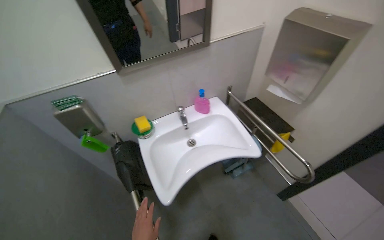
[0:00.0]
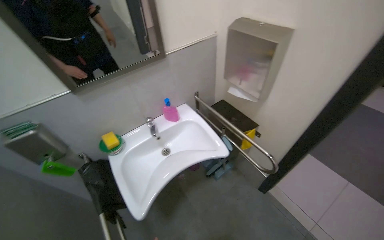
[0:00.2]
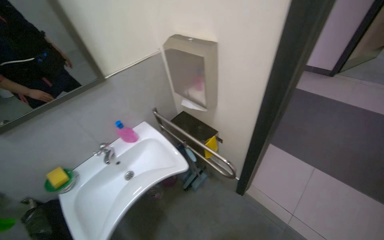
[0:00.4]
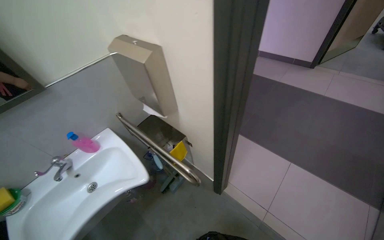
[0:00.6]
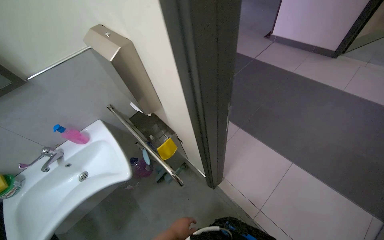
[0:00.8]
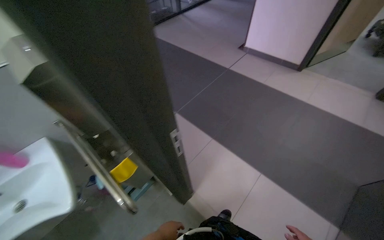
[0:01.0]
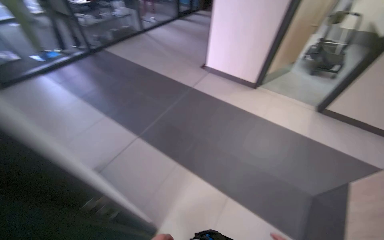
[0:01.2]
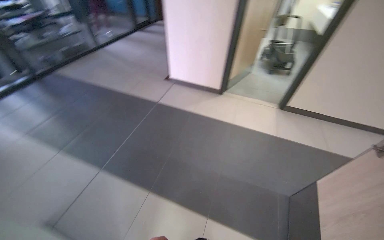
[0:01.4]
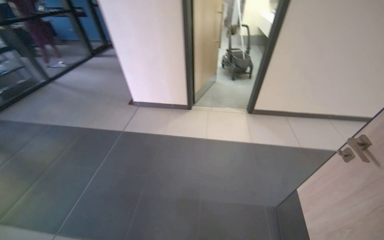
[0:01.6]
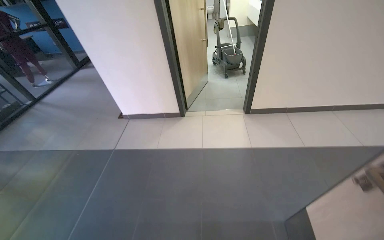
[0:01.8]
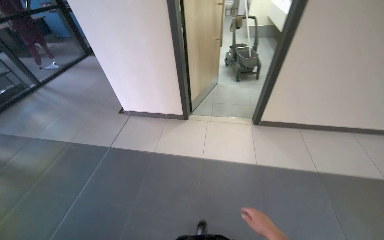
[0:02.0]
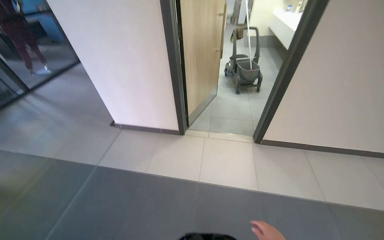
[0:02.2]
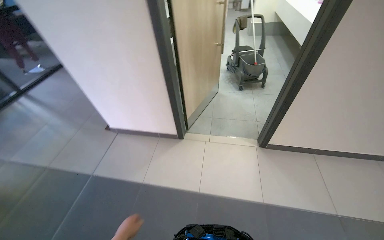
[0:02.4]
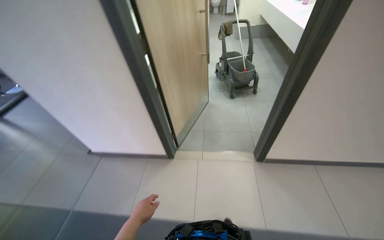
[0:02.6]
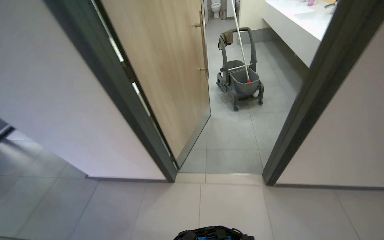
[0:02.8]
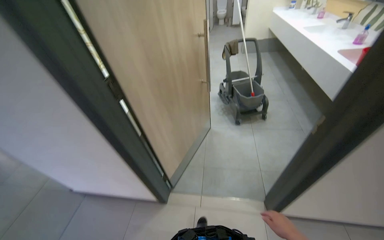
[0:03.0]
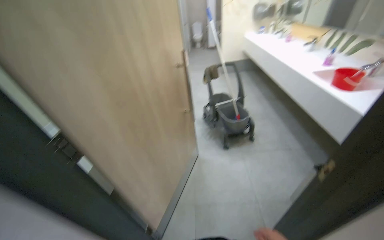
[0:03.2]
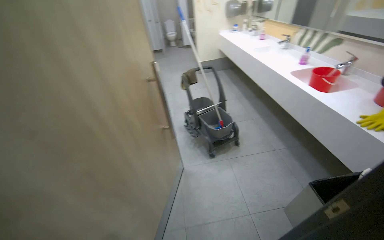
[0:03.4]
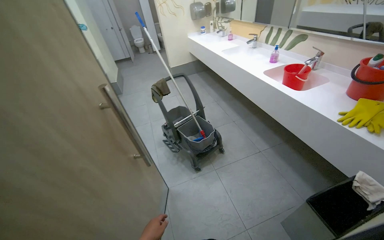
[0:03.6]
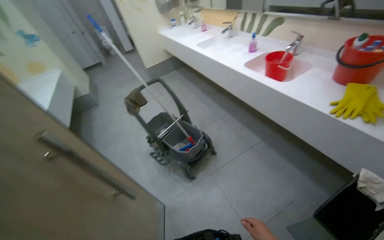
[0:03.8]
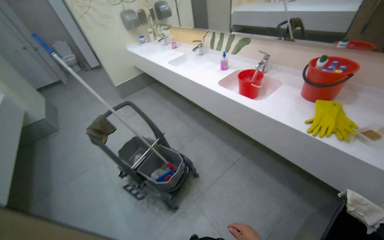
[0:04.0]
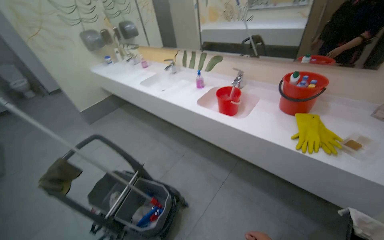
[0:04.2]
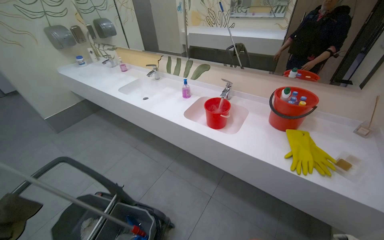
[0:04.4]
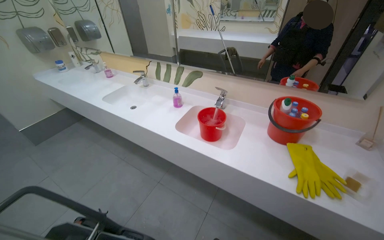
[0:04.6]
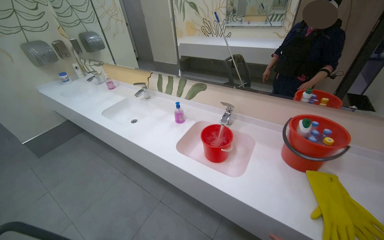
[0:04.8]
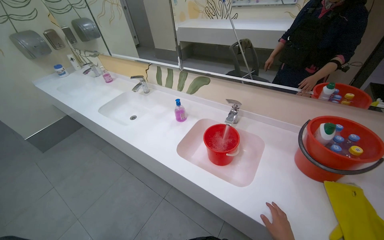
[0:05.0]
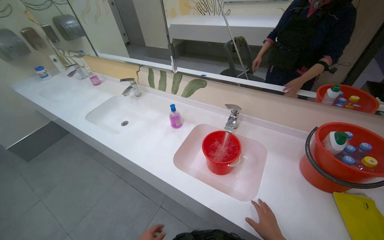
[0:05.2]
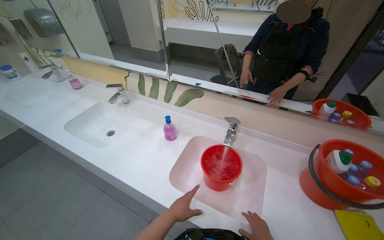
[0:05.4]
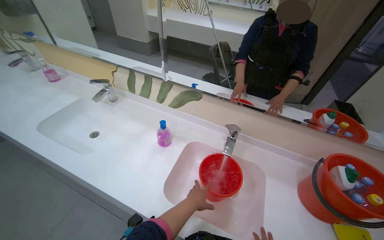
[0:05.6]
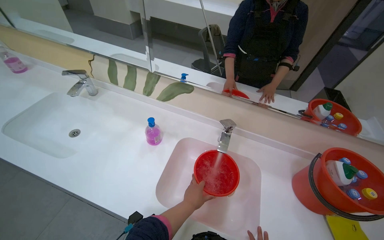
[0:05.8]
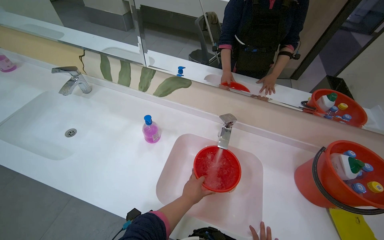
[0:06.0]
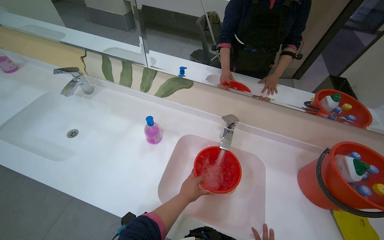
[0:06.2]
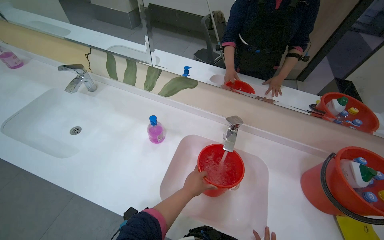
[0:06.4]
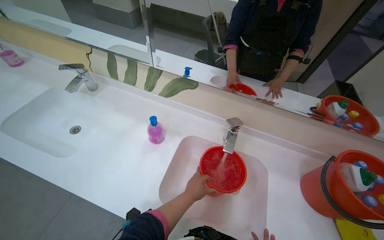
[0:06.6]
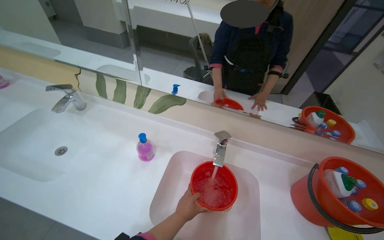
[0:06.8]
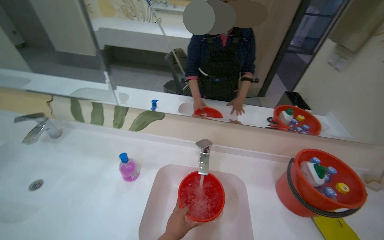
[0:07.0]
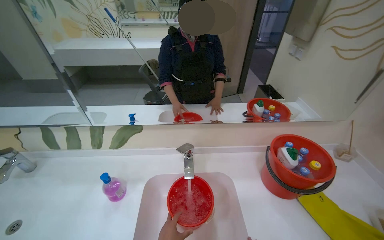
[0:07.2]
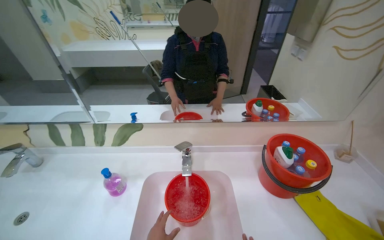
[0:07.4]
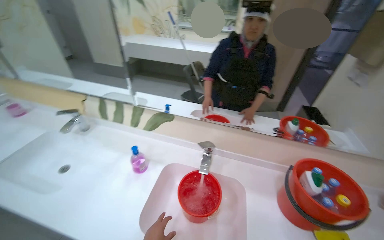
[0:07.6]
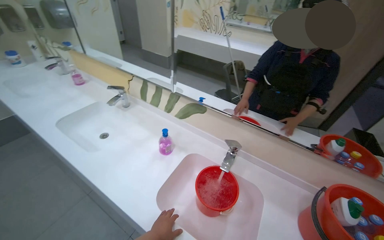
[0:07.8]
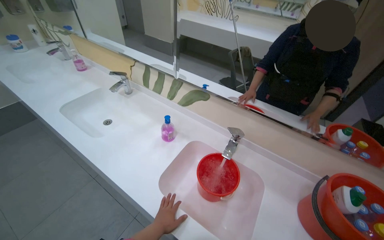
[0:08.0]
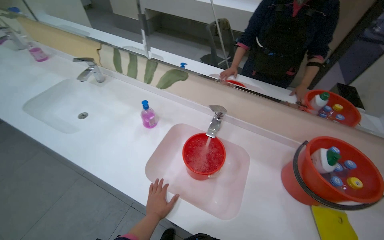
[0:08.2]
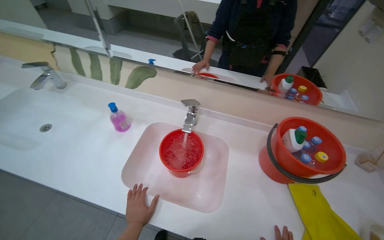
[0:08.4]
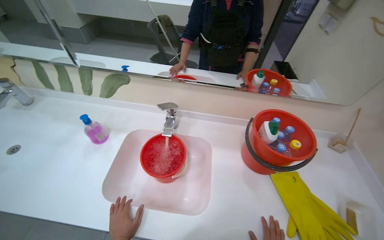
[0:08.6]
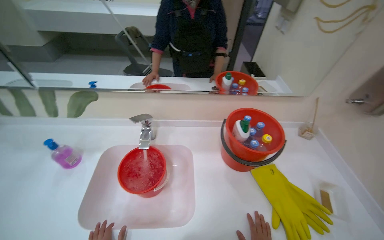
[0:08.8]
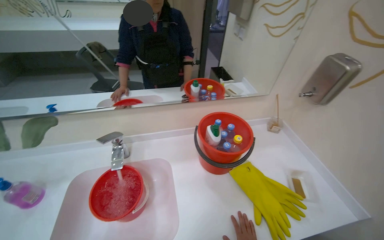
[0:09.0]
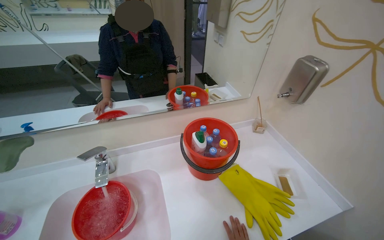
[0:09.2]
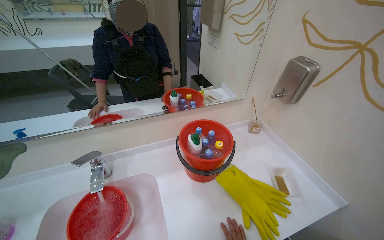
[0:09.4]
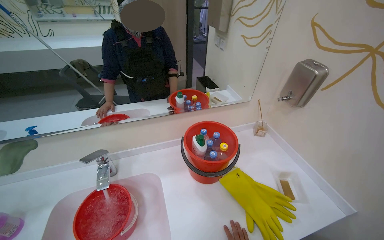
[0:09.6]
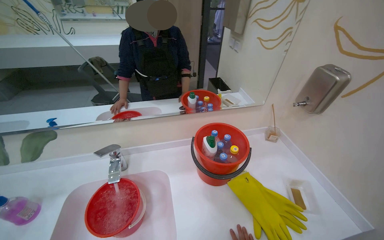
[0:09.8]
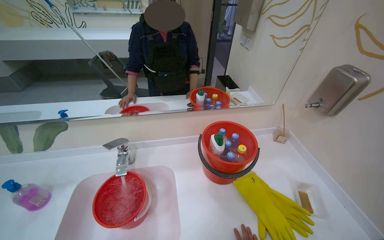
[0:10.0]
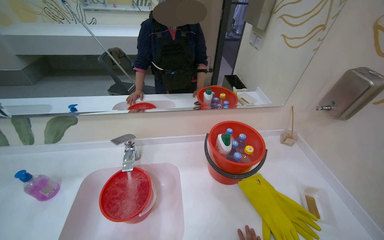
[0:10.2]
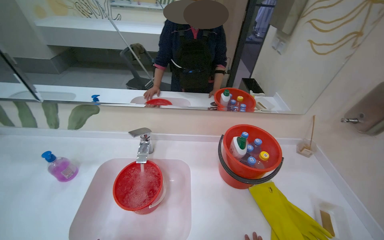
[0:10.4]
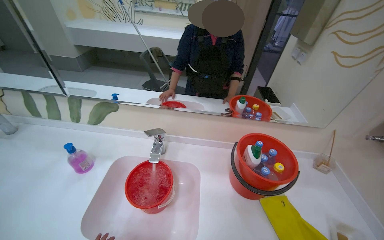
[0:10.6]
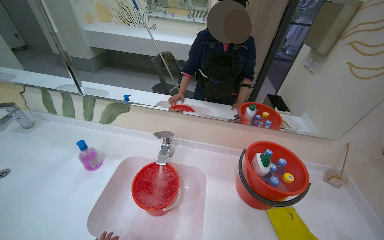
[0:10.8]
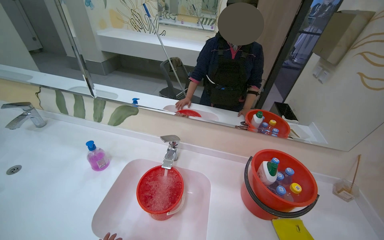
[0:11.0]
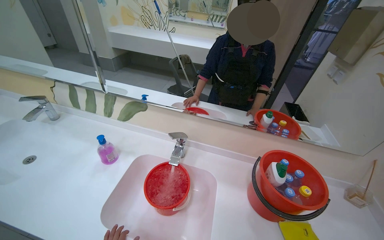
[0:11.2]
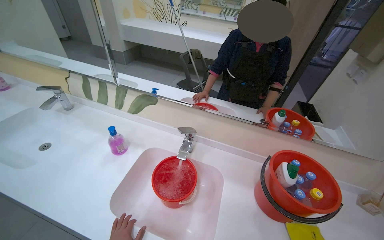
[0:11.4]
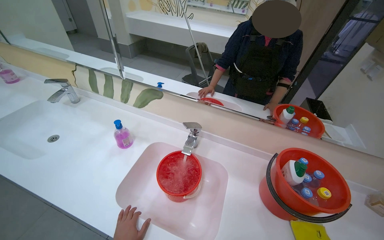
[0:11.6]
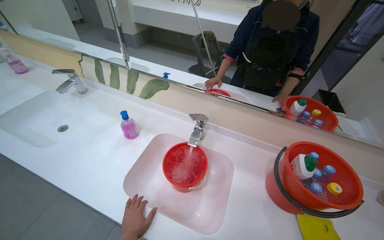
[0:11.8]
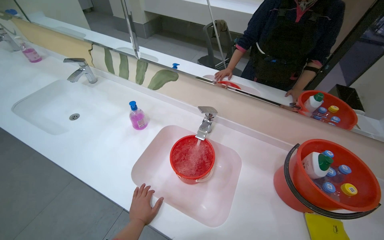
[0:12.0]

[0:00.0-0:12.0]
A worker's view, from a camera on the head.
Job: preparing cleaning supplies.
The whole recording: Preparing cleaning solution and tools. The worker fills a bucket with water, adds various cleaning solutions and tablets to a mop bucket, and places cleaning cloths and a mop head into it.
0:00.0 to 0:01.6: The camera travels roughly 1.5 m. The head turns to the right by about 60 degrees.
0:01.6 to 0:03.0: The wearer moves approximately 1.5 m.
0:03.0 to 0:04.4: The wearer moves about 1 m. The head rotates some 65 degrees to the right. The wearer looks some 15 degrees further upward.
0:04.4 to 0:06.0: The wearer moves approximately 80 cm. The camera is aimed about 15 degrees further to the right. The view tips downward by roughly 15 degrees.
0:06.0 to 0:07.6: The wearer looks roughly 15 degrees further upward.
0:07.6 to 0:09.0: The head rotates about 30 degrees to the right.
0:10.4 to 0:12.0: The head rotates roughly 25 degrees to the left.

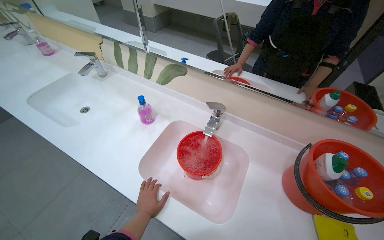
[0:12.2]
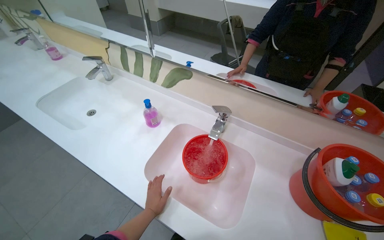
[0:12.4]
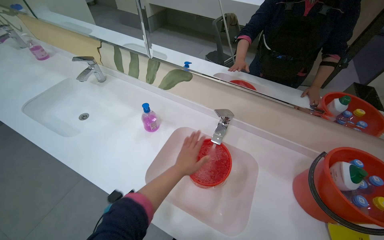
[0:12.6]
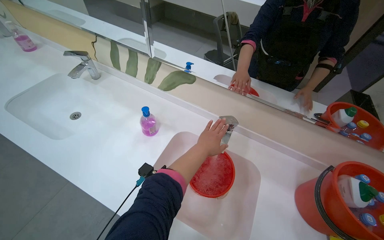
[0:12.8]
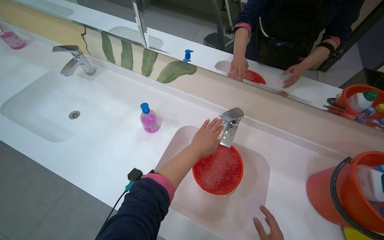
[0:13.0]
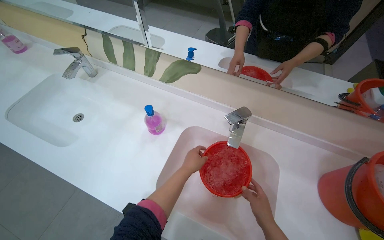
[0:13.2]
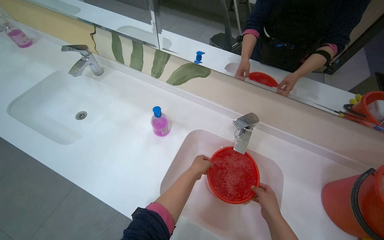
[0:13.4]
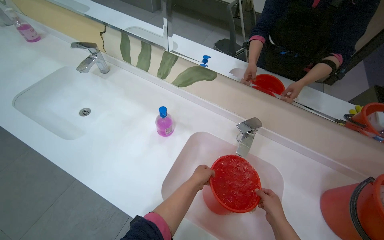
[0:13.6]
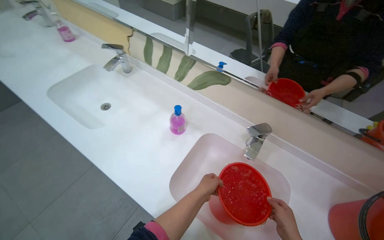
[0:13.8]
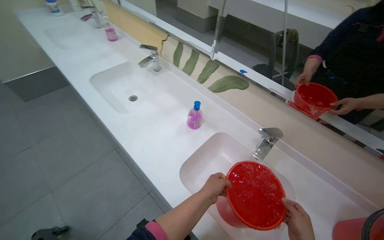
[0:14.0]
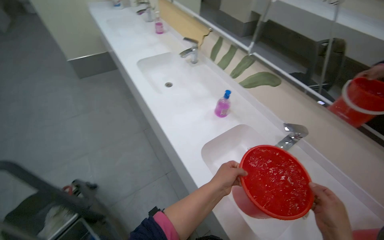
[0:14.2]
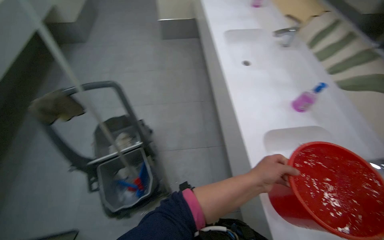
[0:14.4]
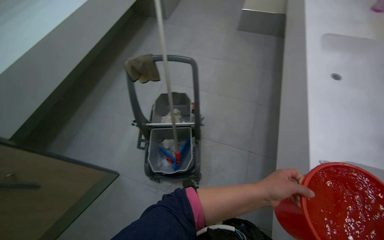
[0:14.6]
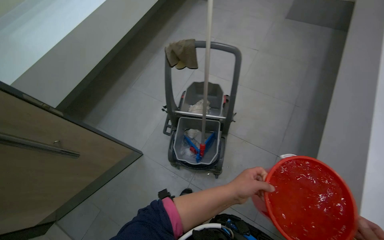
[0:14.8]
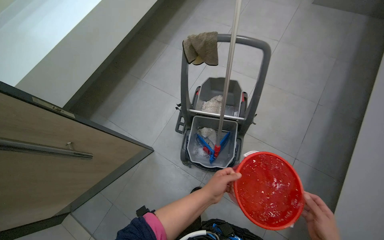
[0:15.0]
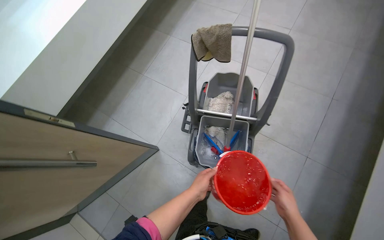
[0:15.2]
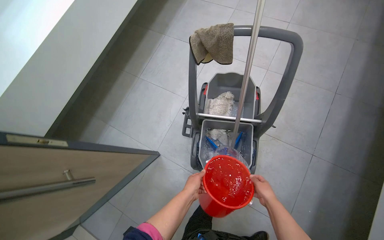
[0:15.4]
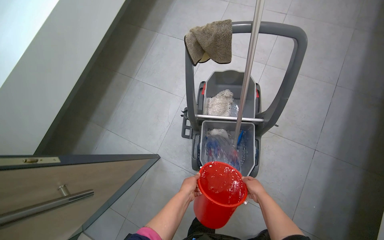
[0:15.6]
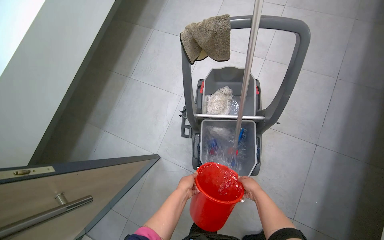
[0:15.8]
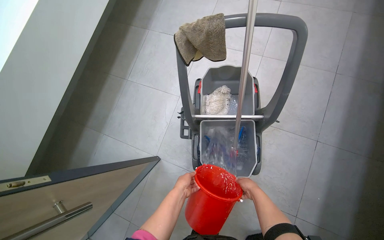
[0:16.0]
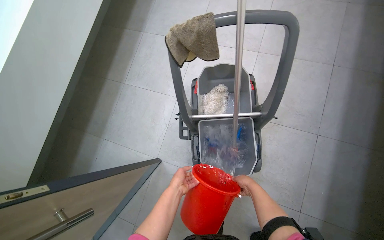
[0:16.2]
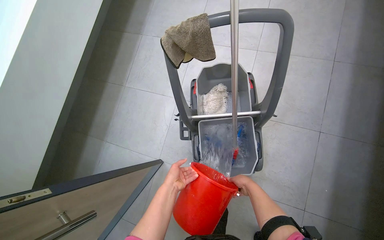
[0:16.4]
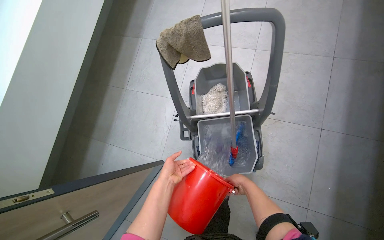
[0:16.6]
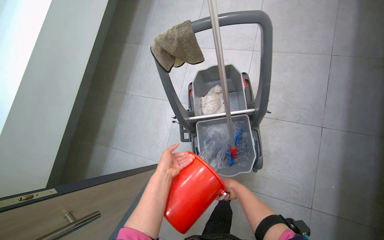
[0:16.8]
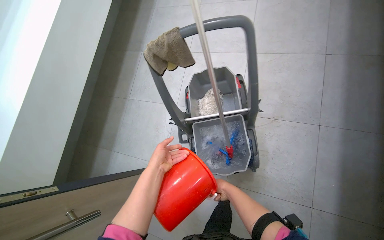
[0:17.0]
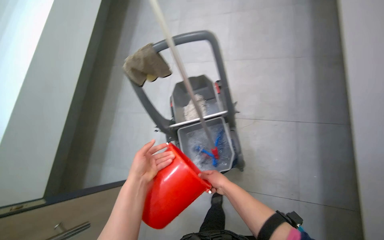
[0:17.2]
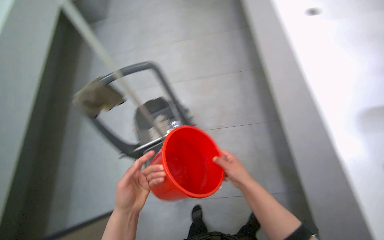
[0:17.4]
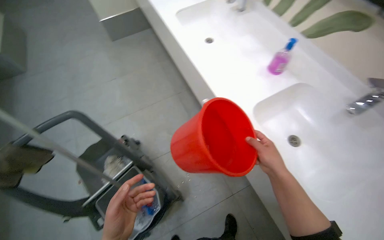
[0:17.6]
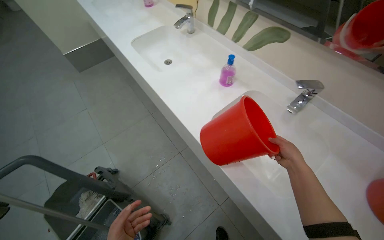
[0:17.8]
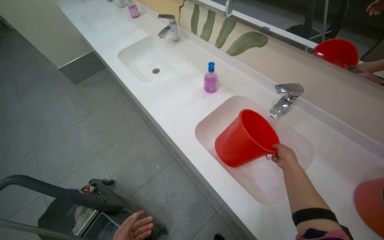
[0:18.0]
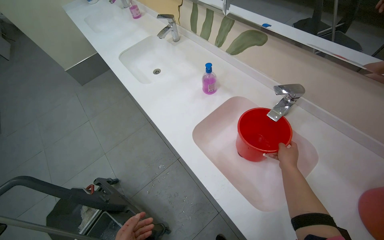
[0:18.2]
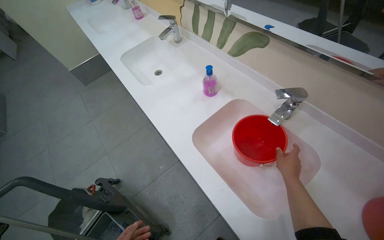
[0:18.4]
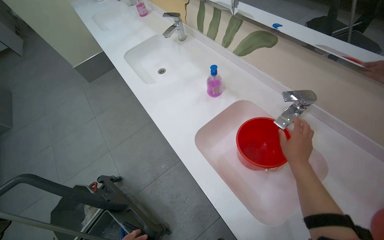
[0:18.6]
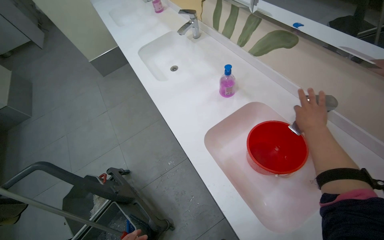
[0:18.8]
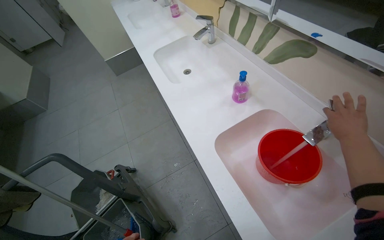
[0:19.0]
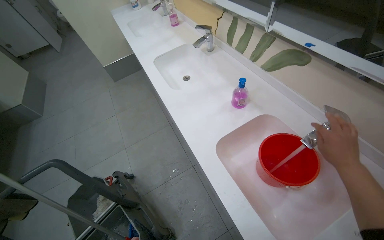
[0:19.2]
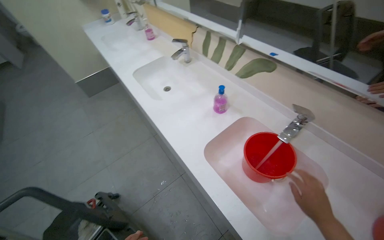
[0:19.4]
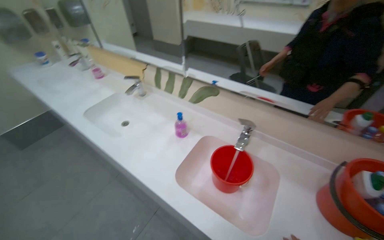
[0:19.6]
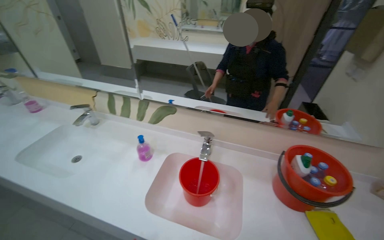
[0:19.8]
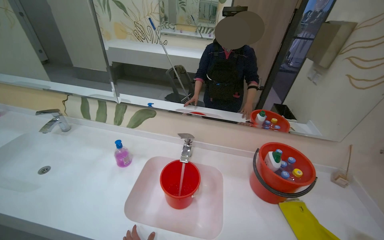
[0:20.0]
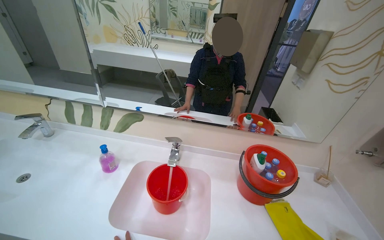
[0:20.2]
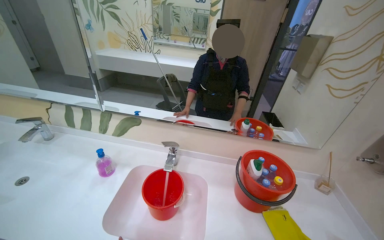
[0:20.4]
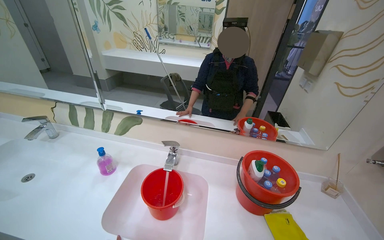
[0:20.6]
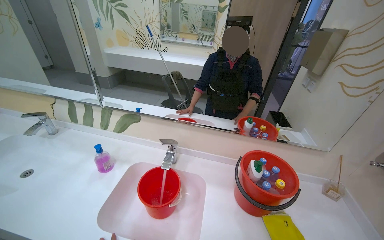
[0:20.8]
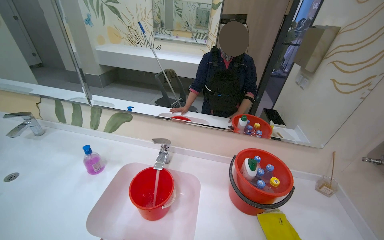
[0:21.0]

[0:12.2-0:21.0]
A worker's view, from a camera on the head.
Job: preparing cleaning supplies.
The whole recording: Preparing cleaning solution and tools. The worker fills a bucket with water, adds various cleaning solutions and tablets to a mop bucket, and places cleaning cloths and a mop head into it.
0:12.2 to 0:13.6: The left hand heads up the picture, covering some 25 cm.
0:13.6 to 0:15.2: The camera travels approximately 80 cm. The head rotates approximately 95 degrees to the left. The view tilts approximately 10 degrees downward.
0:15.2 to 0:16.6: The left hand shifts about 20 cm farther from the camera and to the left; the right hand is displaced farther from the camera, to the left and up the picture by some 25 cm.
0:16.6 to 0:18.0: The camera is carried roughly 70 cm. The wearer looks approximately 55 degrees further to the right. The camera pitches upward, by approximately 25 degrees.
0:18.0 to 0:19.6: The view tilts about 15 degrees upward.
0:19.6 to 0:21.0: The wearer looks approximately 25 degrees further to the right.